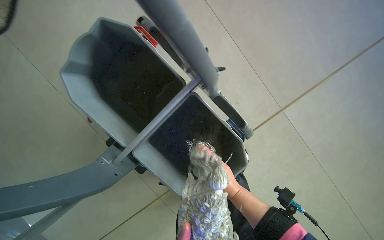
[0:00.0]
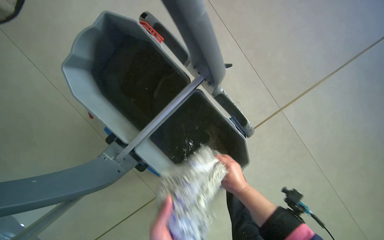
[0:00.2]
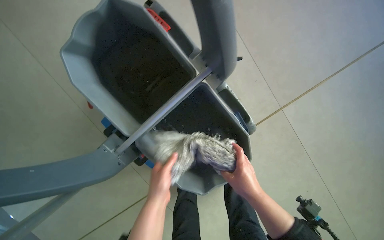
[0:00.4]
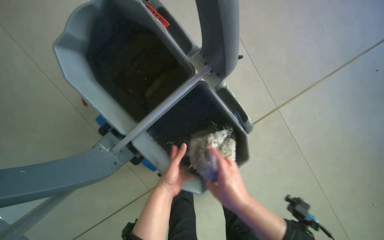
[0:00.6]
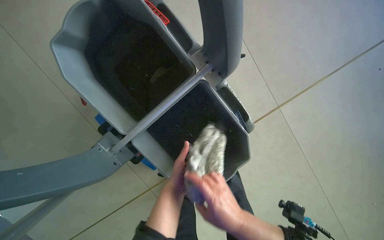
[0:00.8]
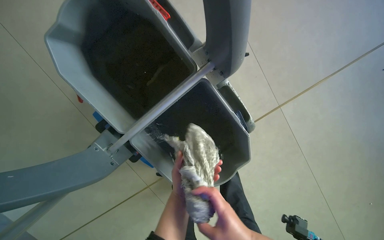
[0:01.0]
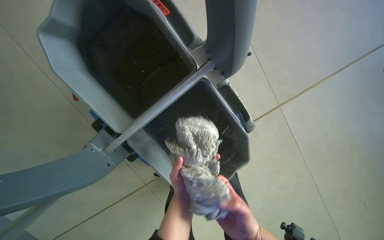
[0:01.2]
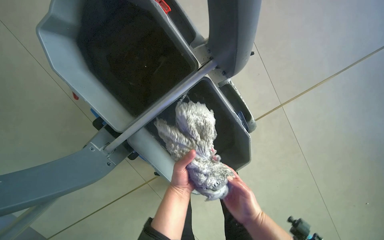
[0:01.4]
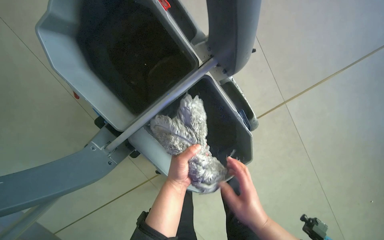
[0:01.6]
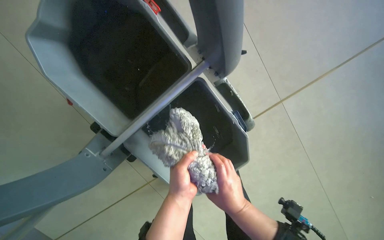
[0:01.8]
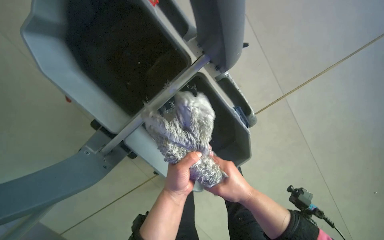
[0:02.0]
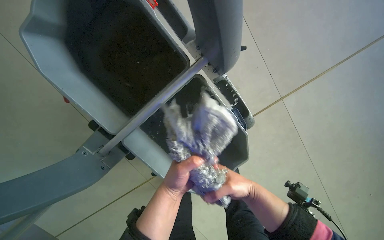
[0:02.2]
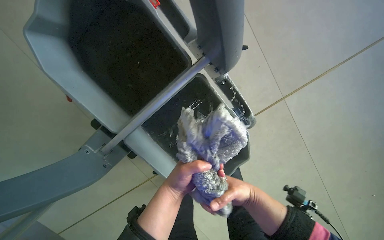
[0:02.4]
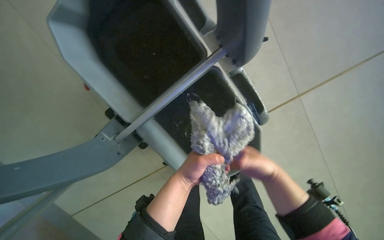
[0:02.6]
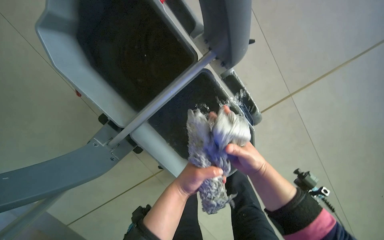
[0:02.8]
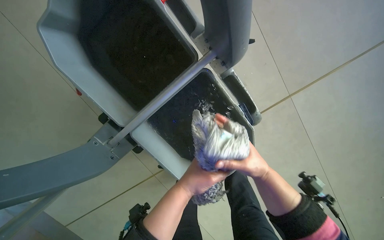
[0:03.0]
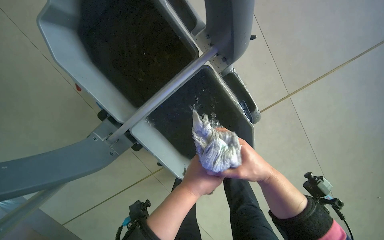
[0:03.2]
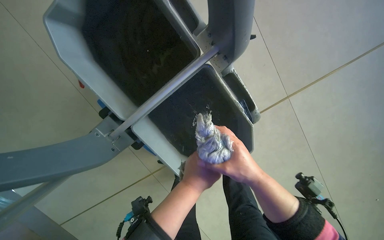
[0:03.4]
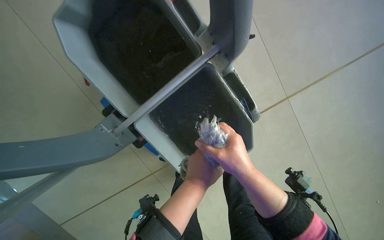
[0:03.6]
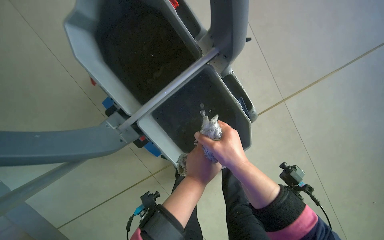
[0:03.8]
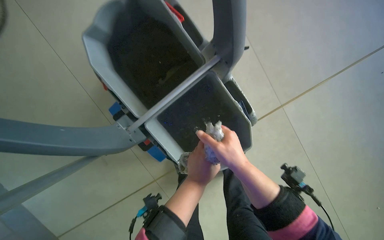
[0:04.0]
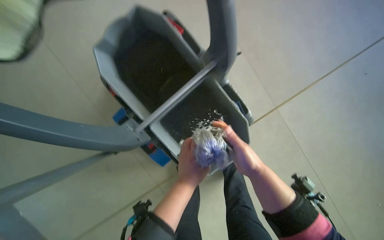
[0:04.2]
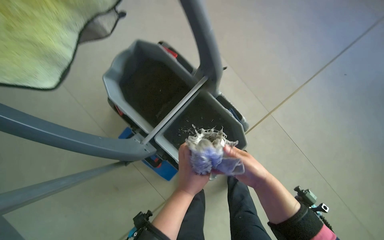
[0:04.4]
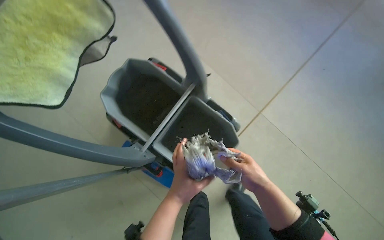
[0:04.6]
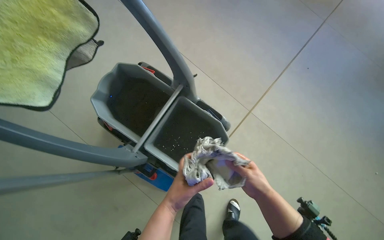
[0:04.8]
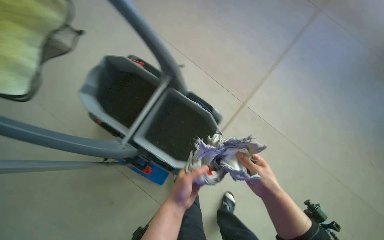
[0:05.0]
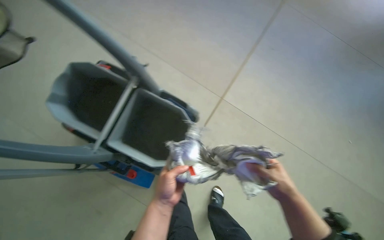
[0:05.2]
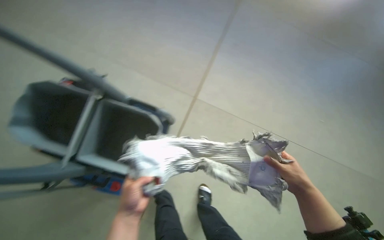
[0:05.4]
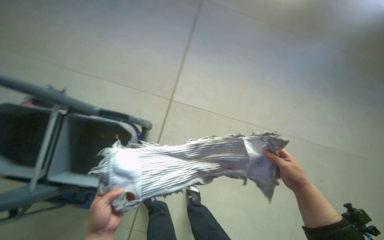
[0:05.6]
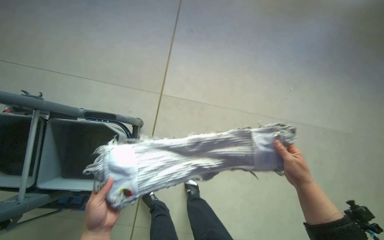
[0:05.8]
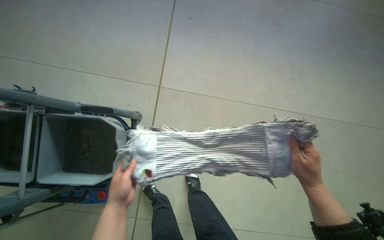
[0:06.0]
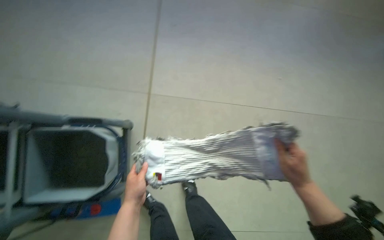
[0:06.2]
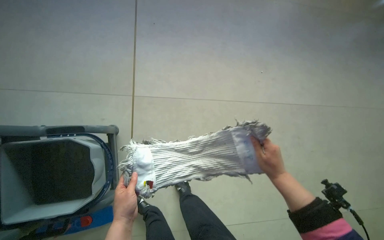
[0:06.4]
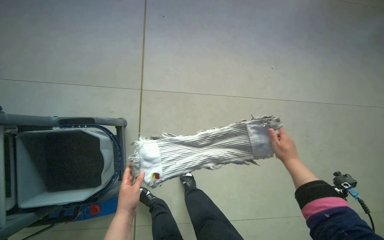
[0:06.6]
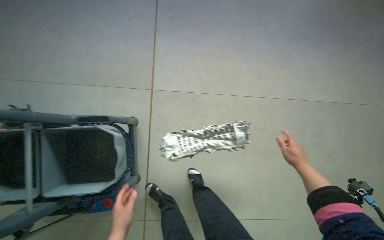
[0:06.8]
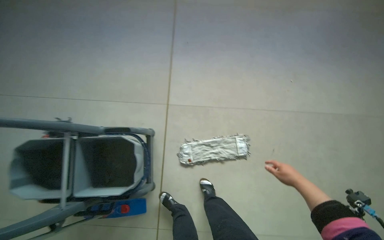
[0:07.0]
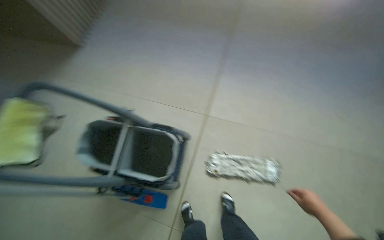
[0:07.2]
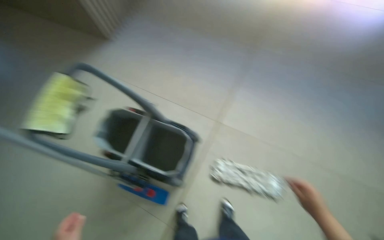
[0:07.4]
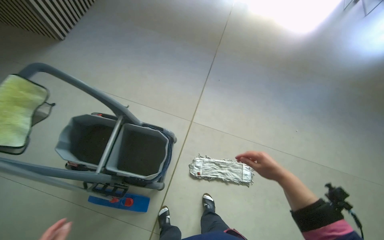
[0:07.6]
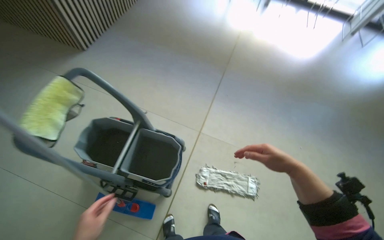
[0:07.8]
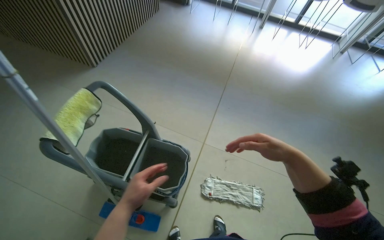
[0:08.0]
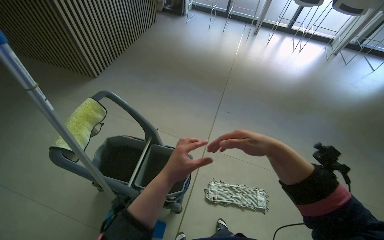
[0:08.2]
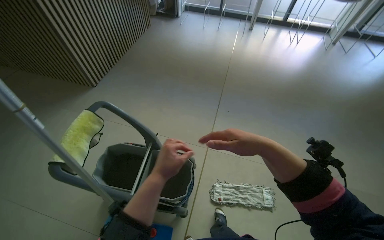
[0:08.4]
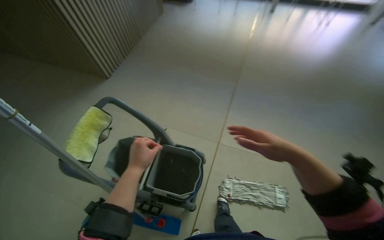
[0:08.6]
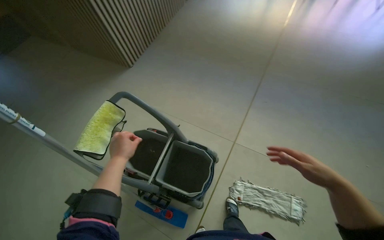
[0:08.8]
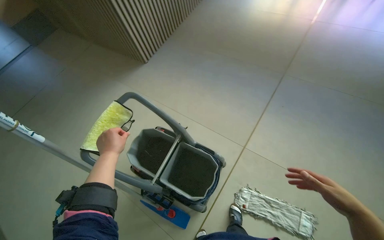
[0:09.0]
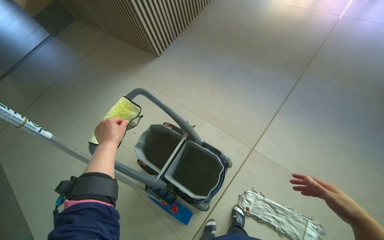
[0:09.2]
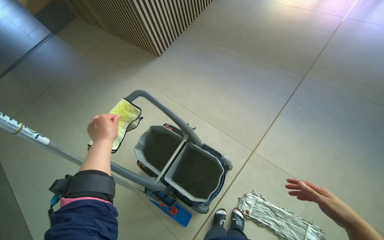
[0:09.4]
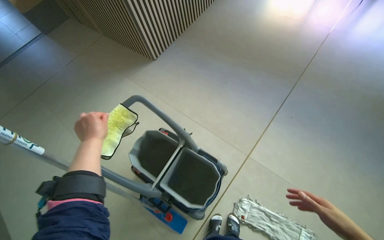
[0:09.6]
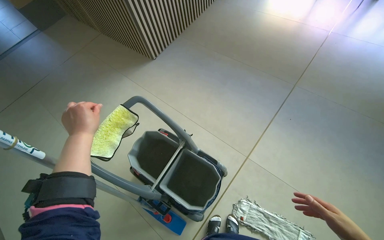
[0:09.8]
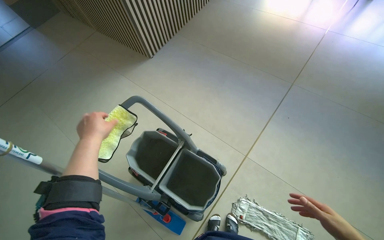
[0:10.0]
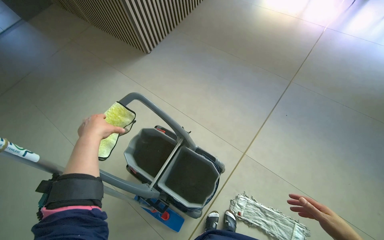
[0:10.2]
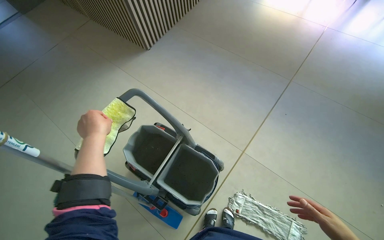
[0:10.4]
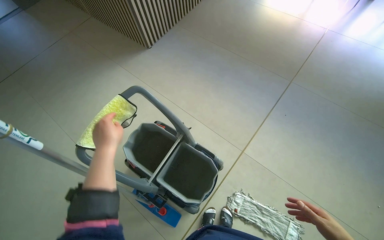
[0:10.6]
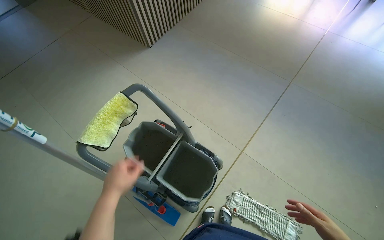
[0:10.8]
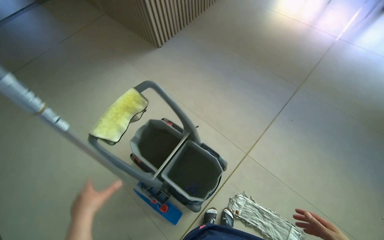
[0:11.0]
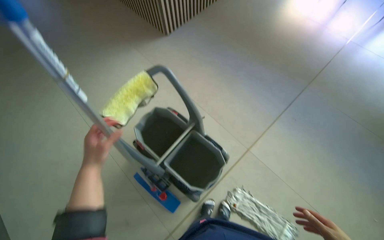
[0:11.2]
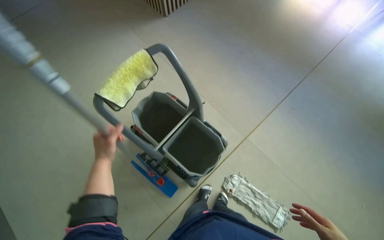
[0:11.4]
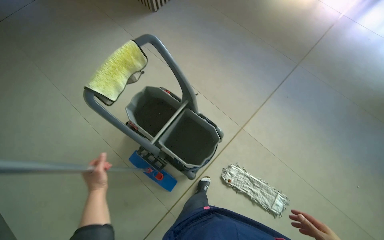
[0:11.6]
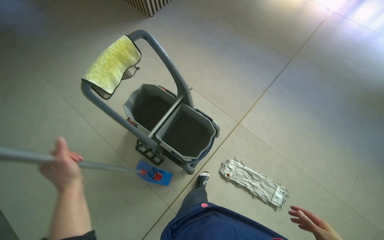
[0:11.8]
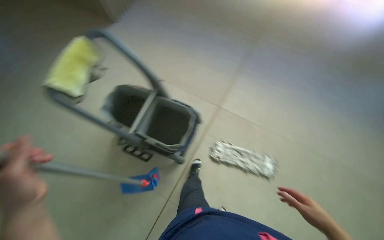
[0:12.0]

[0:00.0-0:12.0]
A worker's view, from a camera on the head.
Job: preparing cleaning supplies.
The whole recording: Preparing mop for cleaning. The worker removes and wrings mop heads, then attaches a clean mop head to the handle.
0:01.6 to 0:03.0: The right hand travels up the picture by roughly 10 cm. Meanwhile the left hand shifts about 10 cm nearer to the camera.
0:03.0 to 0:04.4: The camera pitches upward, by about 15 degrees.
0:04.4 to 0:06.0: The camera is carried to the right, about 40 cm. The head turns to the right by about 40 degrees.
0:06.0 to 0:07.6: The wearer looks some 15 degrees further upward.
0:07.6 to 0:09.0: The view pans to the left by approximately 20 degrees.
0:09.0 to 0:10.4: The left hand is displaced up the picture by about 10 cm.
0:10.4 to 0:12.0: The left hand heads down the picture and nearer to the camera, covering approximately 50 cm.

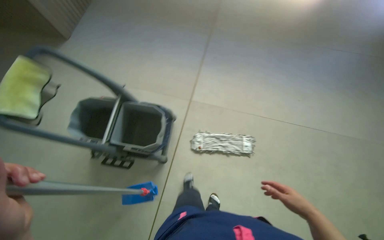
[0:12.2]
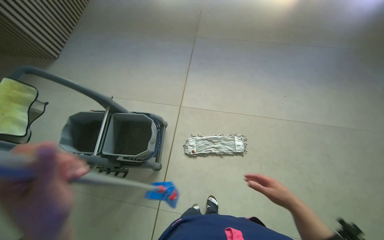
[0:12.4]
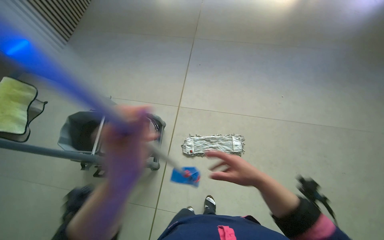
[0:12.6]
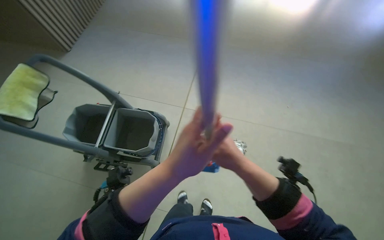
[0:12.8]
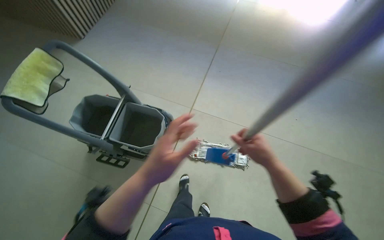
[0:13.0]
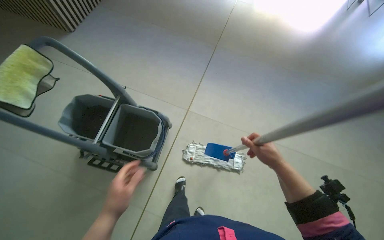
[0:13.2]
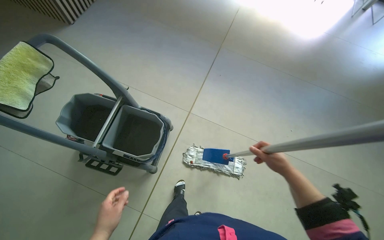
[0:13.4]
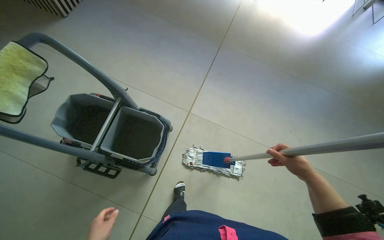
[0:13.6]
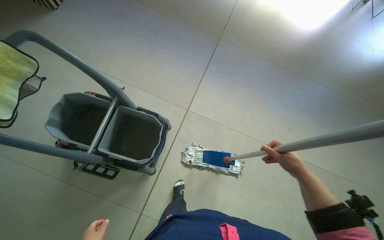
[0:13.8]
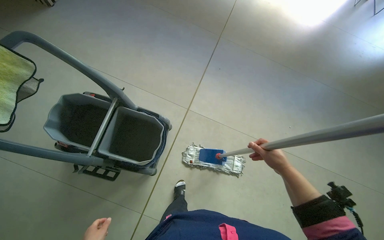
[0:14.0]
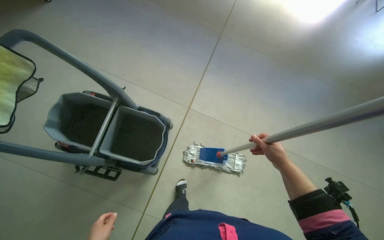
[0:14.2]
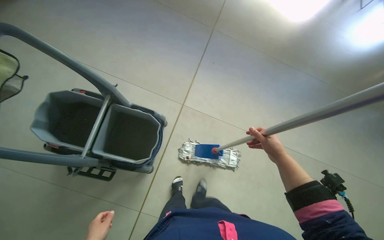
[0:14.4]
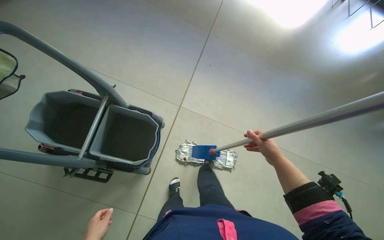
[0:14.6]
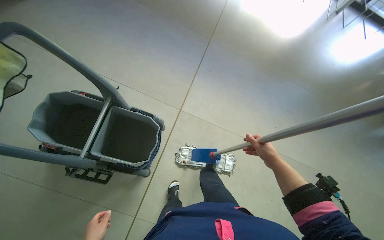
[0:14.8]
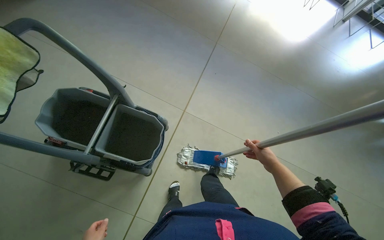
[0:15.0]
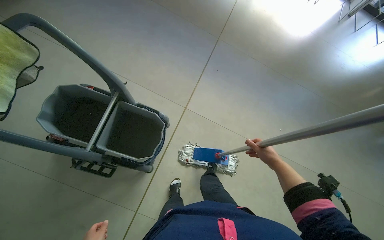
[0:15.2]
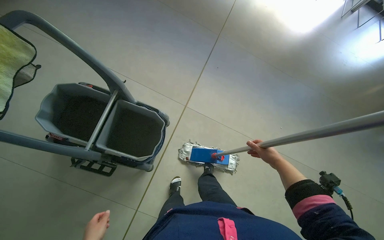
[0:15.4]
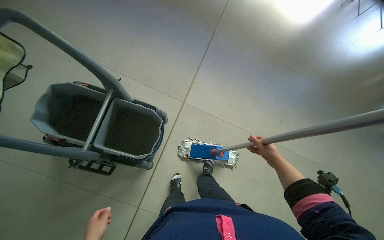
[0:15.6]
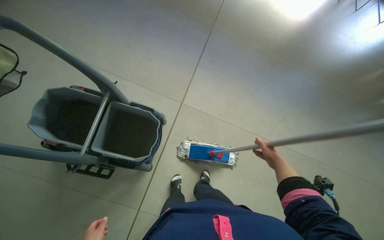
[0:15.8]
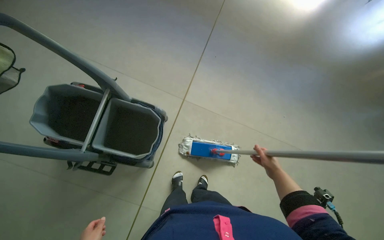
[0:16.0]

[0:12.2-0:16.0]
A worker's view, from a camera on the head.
Job: preparing cleaning supplies.
The whole recording: Preparing mop for cleaning. The worker removes and wrings mop heads, then attaches a clean mop head to the handle.
0:12.2 to 0:13.4: The right hand is displaced up the picture by roughly 25 cm.
0:14.8 to 0:16.0: The right hand travels down the picture and farther from the camera by roughly 15 cm.

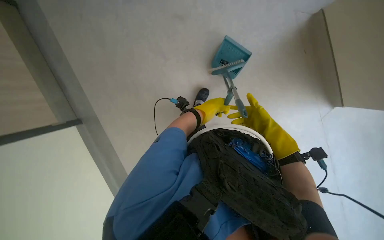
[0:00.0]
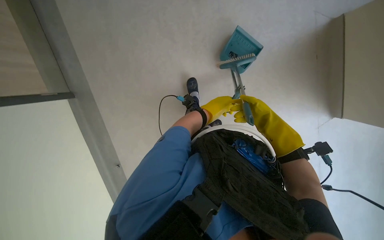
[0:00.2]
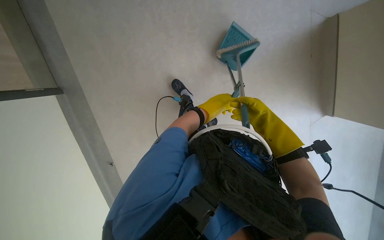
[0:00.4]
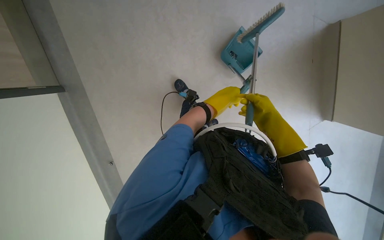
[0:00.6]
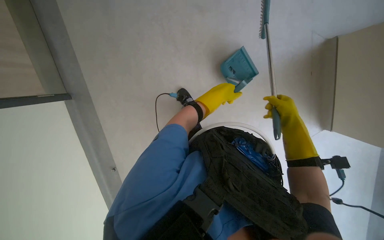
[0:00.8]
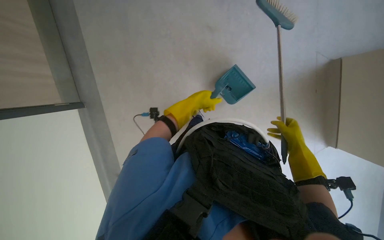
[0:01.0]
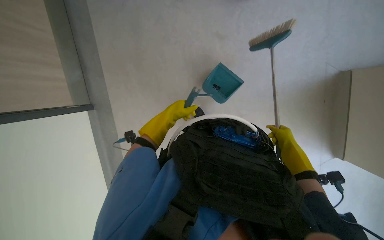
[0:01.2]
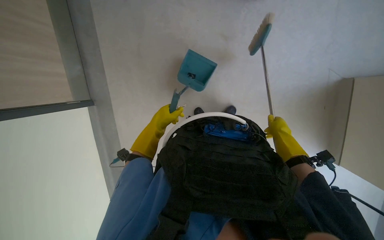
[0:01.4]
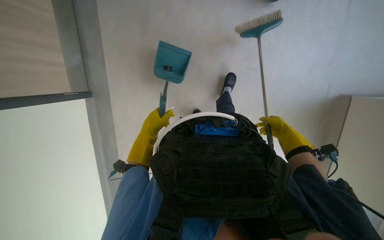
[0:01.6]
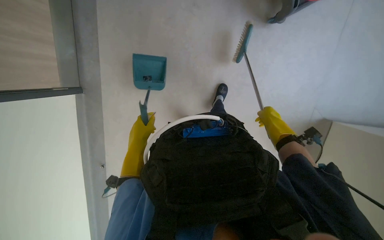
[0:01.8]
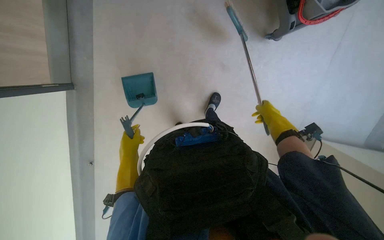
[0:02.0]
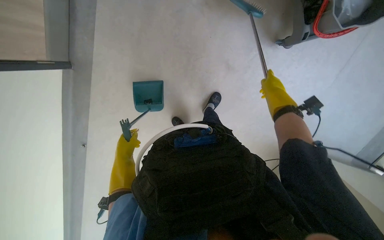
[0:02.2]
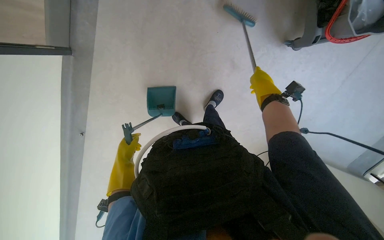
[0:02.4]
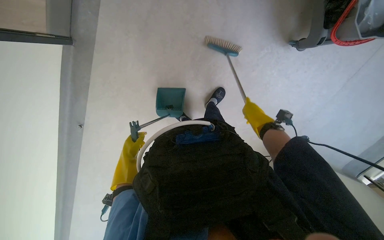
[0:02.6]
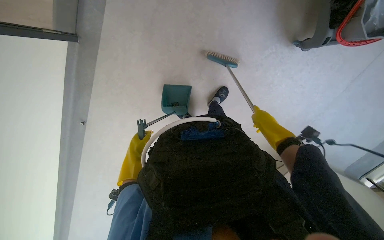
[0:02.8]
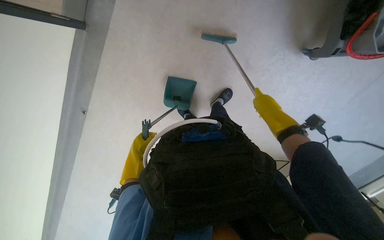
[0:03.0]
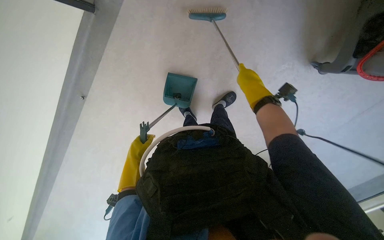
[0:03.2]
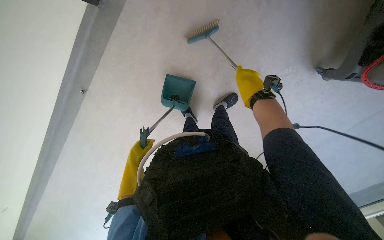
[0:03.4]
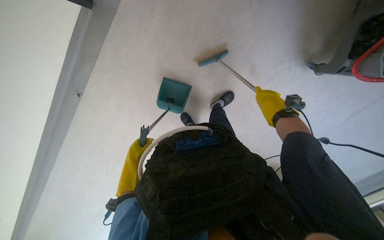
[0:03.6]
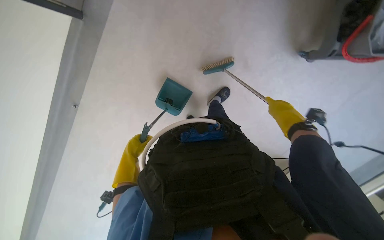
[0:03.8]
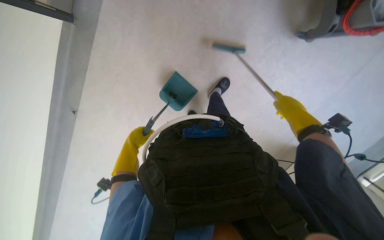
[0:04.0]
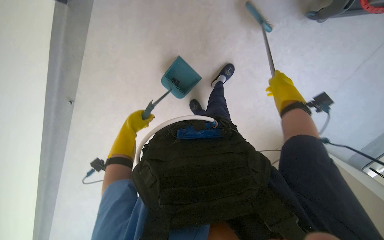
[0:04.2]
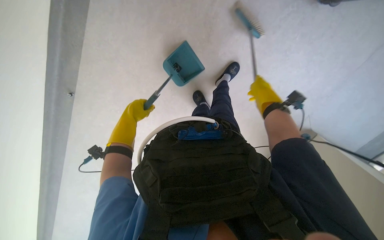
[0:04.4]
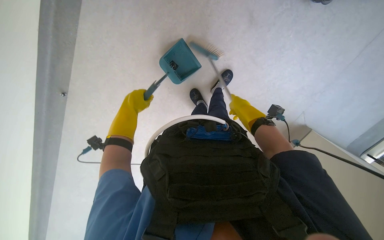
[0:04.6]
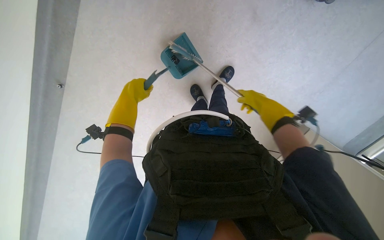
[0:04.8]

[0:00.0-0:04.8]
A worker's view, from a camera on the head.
Job: sweeping floor.
The whole recording: Sweeping floor with brush and dustpan. The worker sweeps the floor with a brush and dustpan.
0:00.0 to 0:01.6: The left hand is displaced to the left and down the picture by about 20 cm; the right hand goes nearer and farther, roughly 15 cm each way, reversing 3 times.
0:03.2 to 0:04.8: The right hand moves left and right over about 15 cm, changing direction 2 times. Meanwhile the left hand is displaced up the picture by approximately 15 cm.
